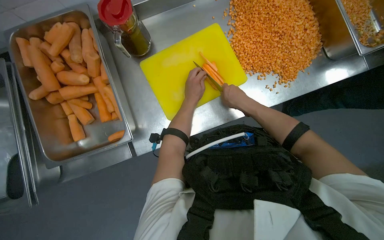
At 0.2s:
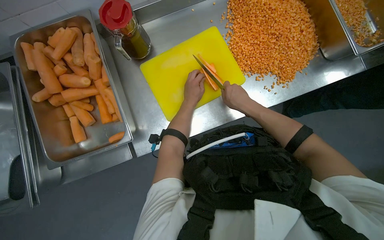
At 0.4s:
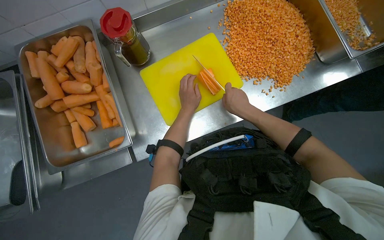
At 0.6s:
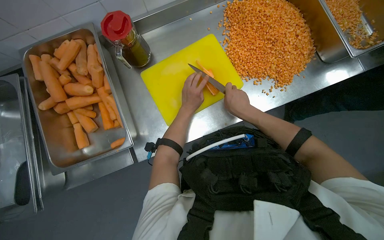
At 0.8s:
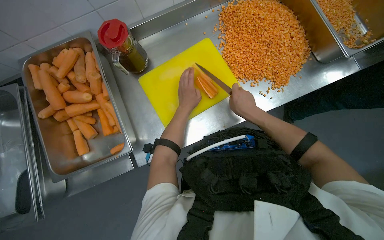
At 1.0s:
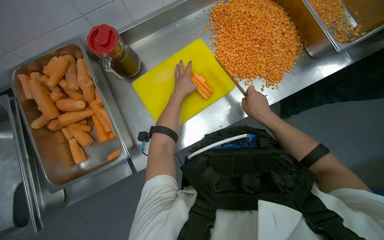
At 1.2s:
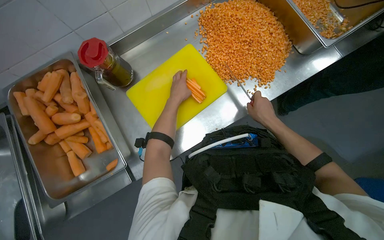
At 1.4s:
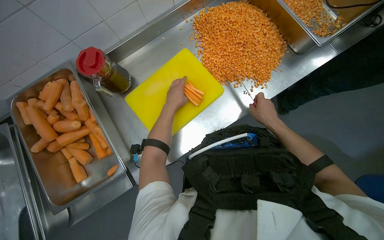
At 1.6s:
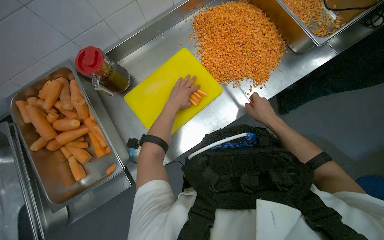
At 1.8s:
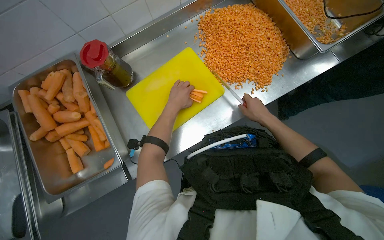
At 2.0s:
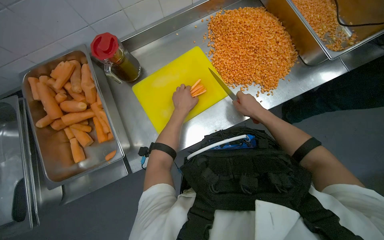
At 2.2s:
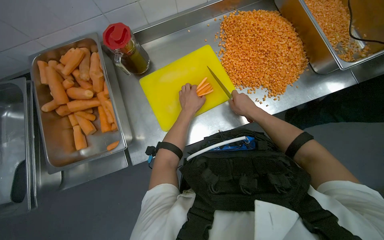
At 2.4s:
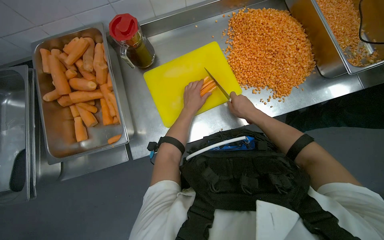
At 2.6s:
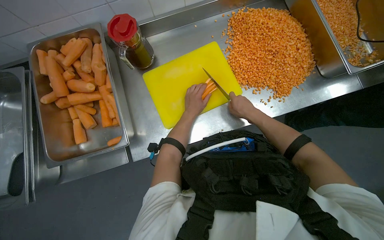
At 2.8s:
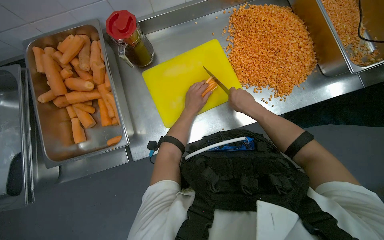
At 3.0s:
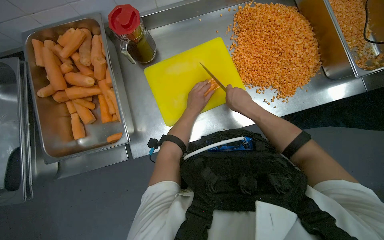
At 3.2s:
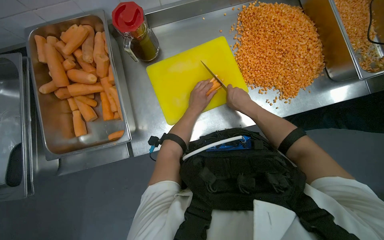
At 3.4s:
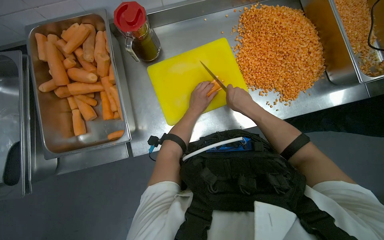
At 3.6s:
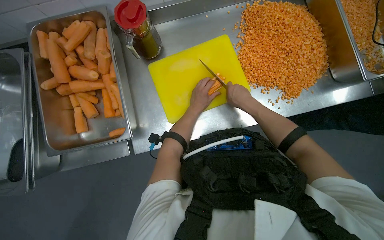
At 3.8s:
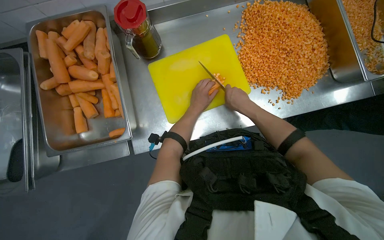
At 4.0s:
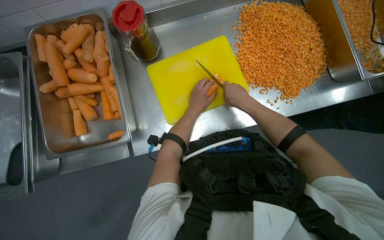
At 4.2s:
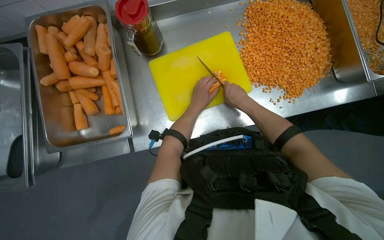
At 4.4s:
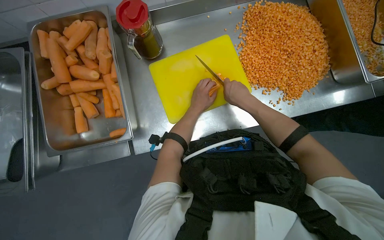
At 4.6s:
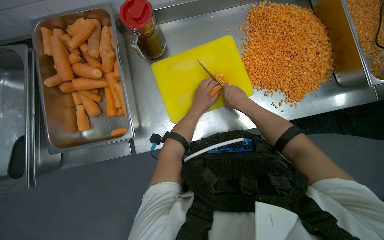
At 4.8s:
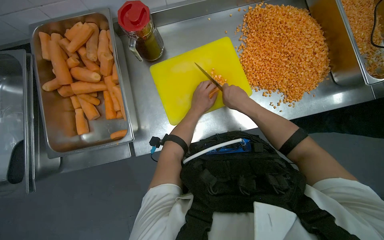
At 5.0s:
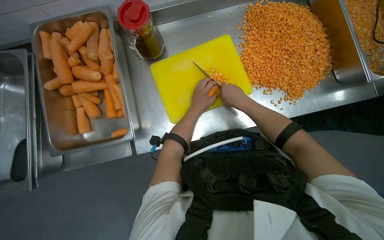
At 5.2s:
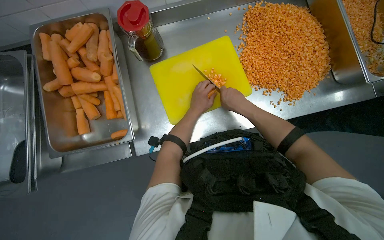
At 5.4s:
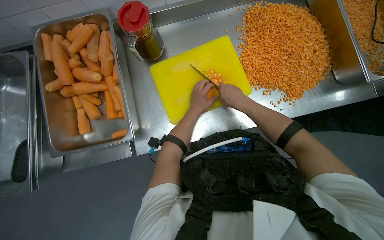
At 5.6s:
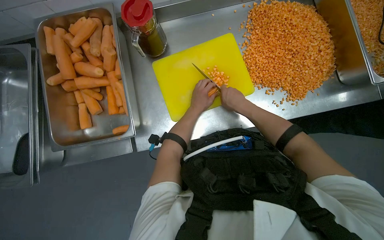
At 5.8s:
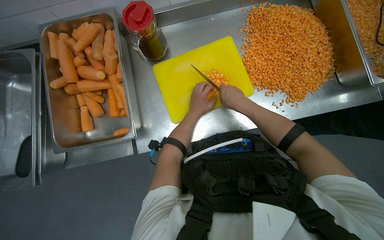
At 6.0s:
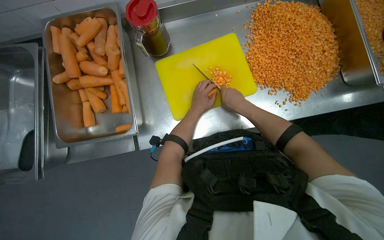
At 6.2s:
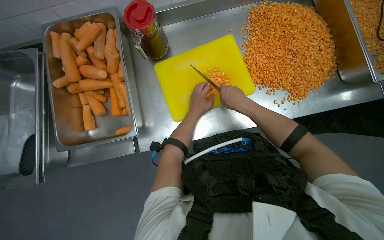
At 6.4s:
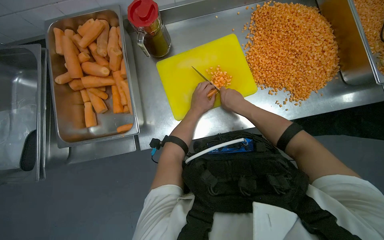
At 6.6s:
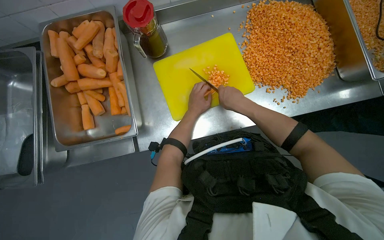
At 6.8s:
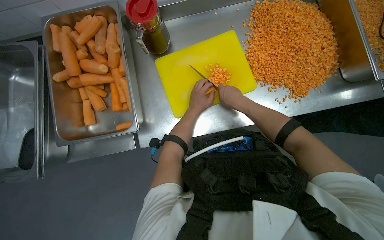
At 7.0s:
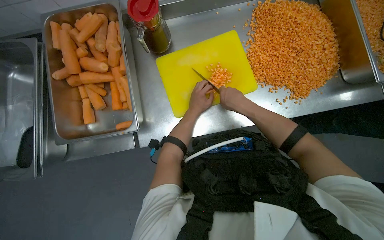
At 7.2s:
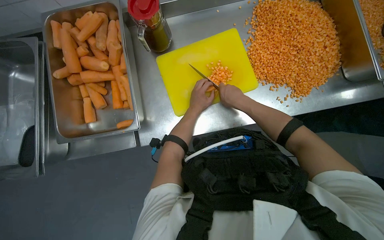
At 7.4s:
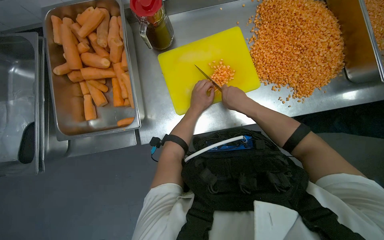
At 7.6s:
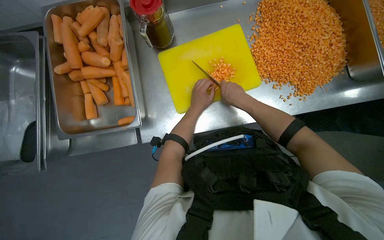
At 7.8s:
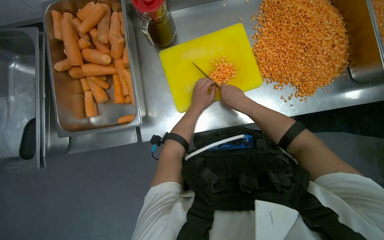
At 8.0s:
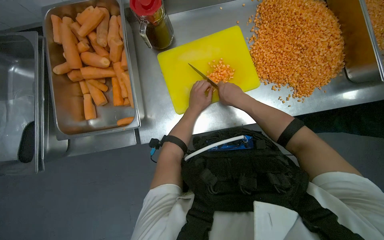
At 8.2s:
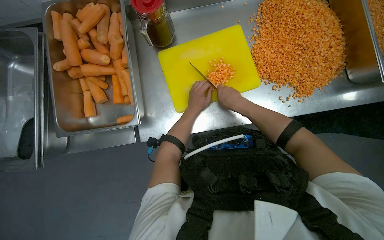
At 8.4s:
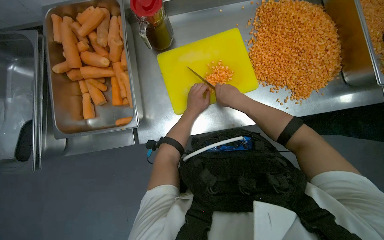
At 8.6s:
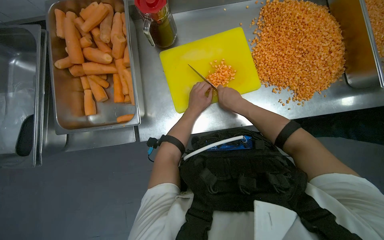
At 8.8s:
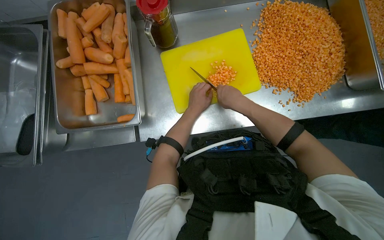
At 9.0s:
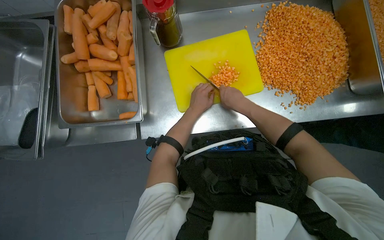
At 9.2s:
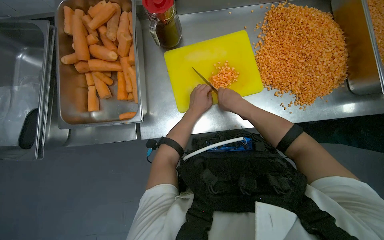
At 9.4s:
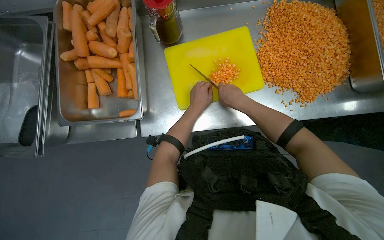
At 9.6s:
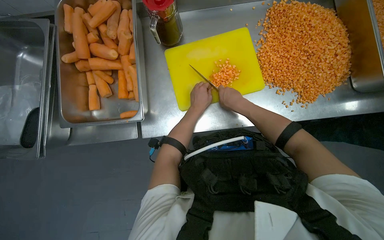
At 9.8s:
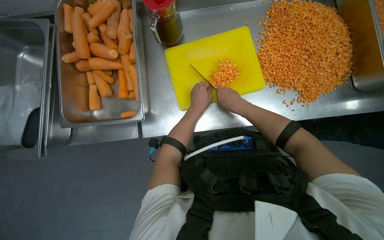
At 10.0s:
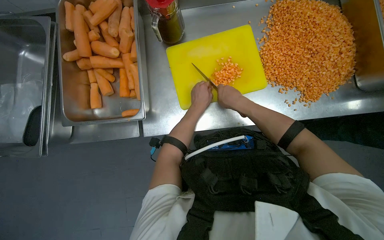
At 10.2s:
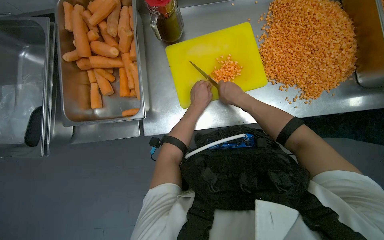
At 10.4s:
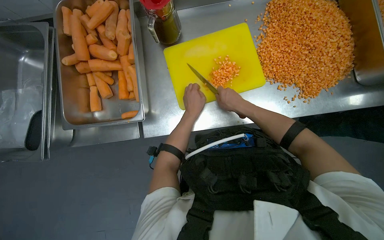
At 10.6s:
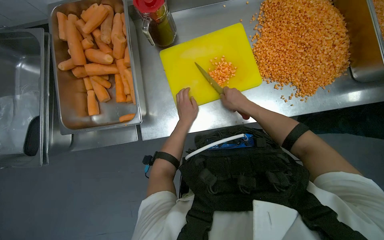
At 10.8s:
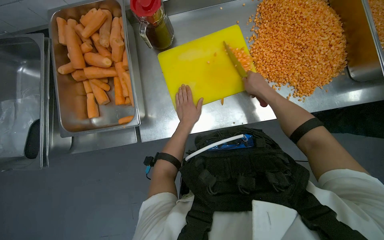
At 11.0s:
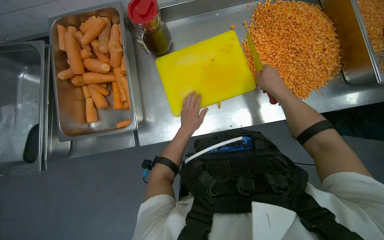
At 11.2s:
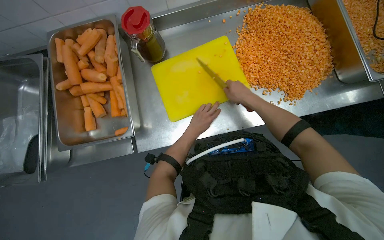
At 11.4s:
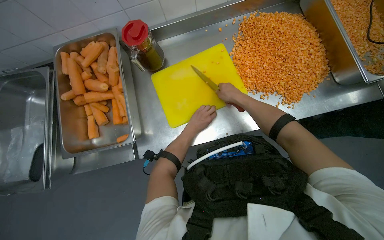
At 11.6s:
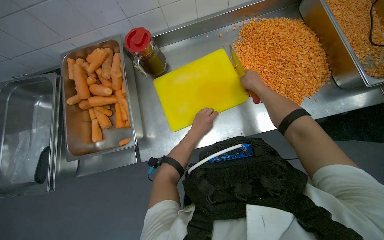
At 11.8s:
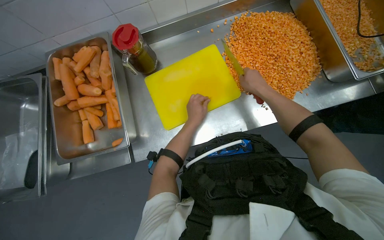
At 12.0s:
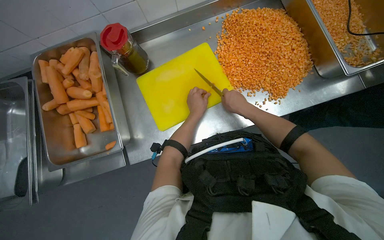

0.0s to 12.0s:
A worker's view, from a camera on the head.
Job: preparing food.
The whole recording: Dicing carrots on cutting board. The worker dices carrots on a yellow cutting board and scrapes them into a metal tray.
0.0s to 1.6s: The right hand travels to the right by some 20 cm.
1.6s to 3.0s: The right hand moves to the left, approximately 15 cm.
3.0s to 10.4s: The hands make small movements and keep their place.
10.4s to 12.0s: The right hand swings left and right, roughly 10 cm each way, with 2 reversals.

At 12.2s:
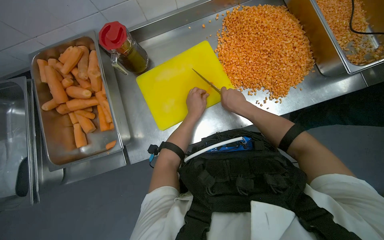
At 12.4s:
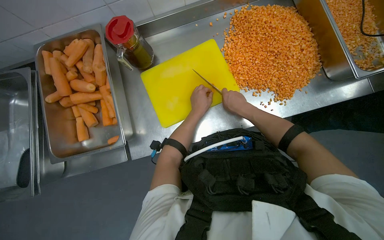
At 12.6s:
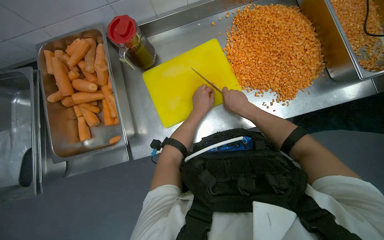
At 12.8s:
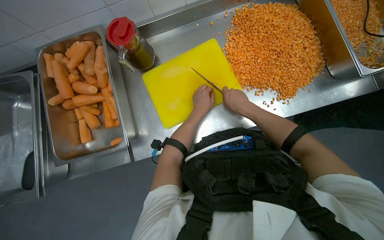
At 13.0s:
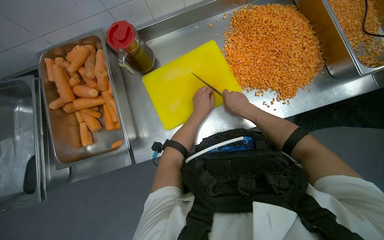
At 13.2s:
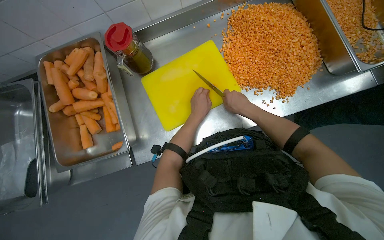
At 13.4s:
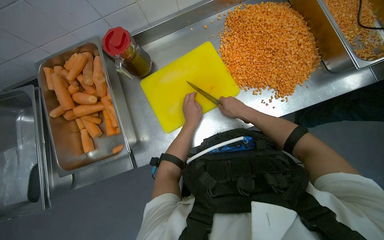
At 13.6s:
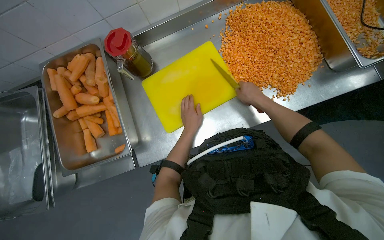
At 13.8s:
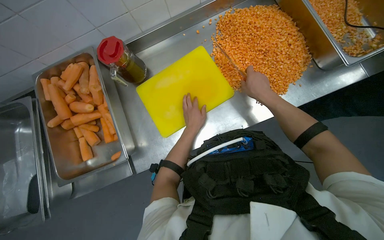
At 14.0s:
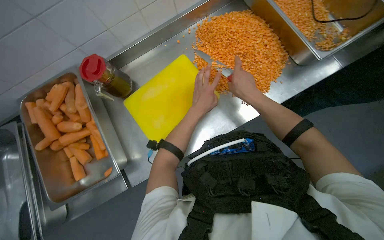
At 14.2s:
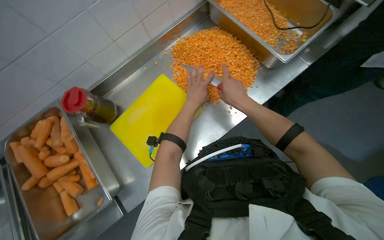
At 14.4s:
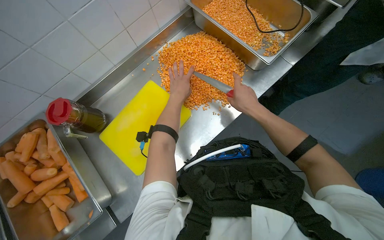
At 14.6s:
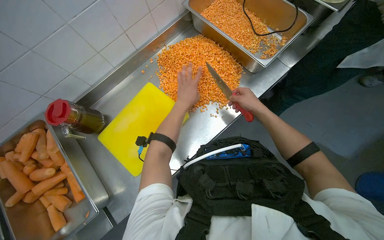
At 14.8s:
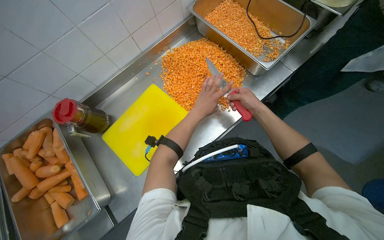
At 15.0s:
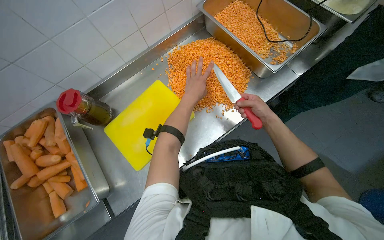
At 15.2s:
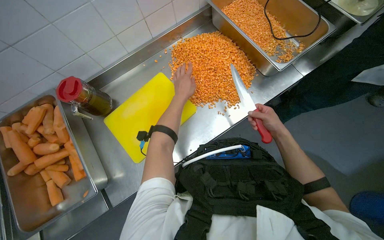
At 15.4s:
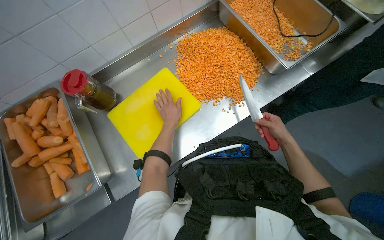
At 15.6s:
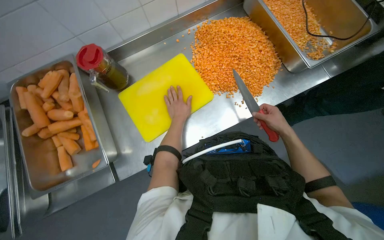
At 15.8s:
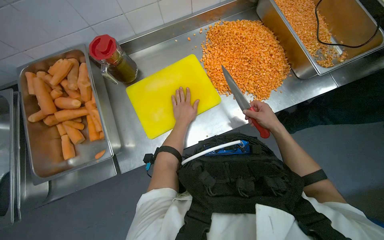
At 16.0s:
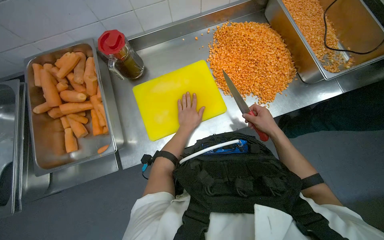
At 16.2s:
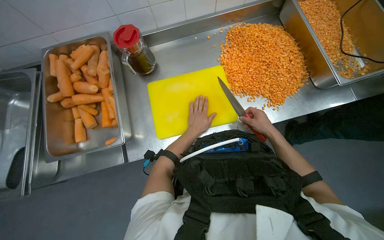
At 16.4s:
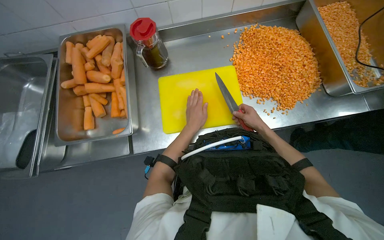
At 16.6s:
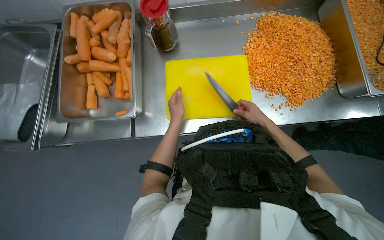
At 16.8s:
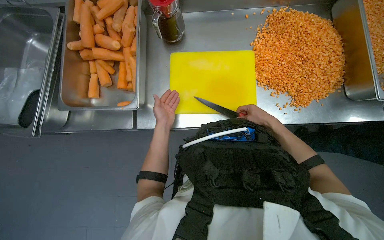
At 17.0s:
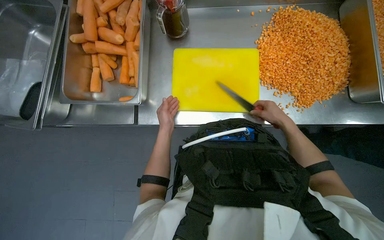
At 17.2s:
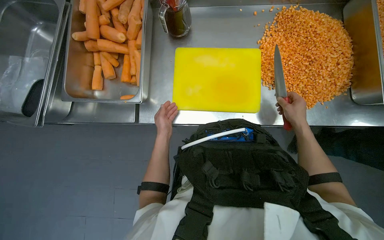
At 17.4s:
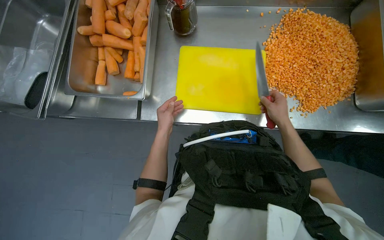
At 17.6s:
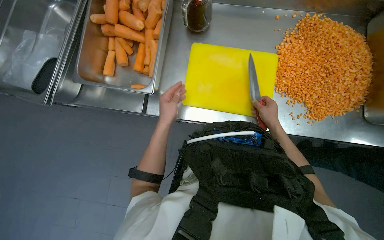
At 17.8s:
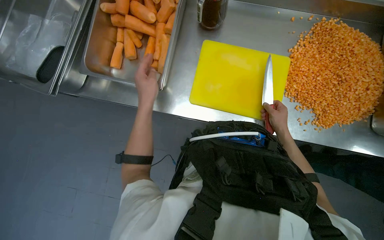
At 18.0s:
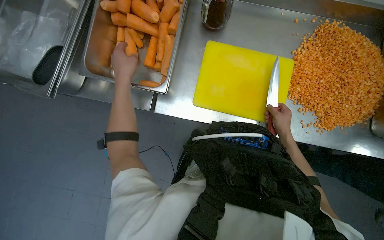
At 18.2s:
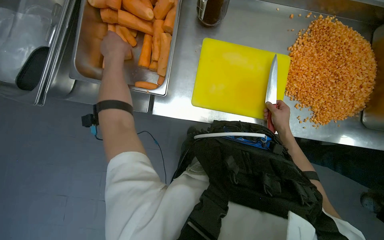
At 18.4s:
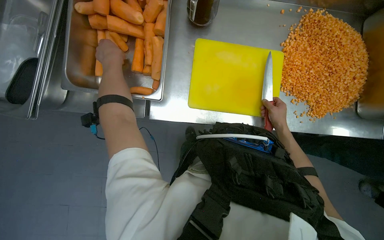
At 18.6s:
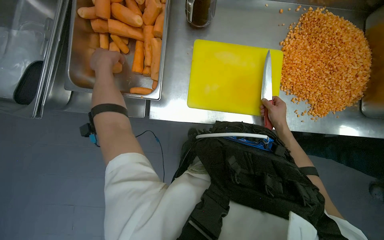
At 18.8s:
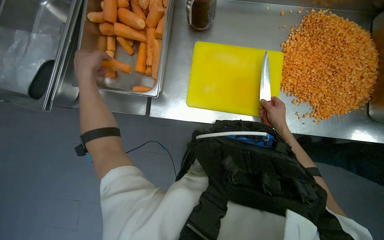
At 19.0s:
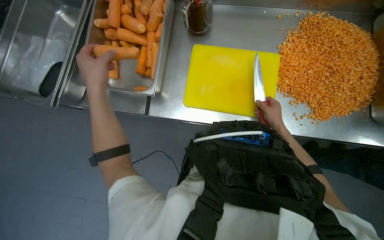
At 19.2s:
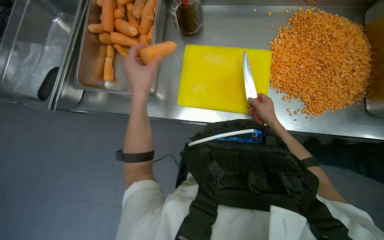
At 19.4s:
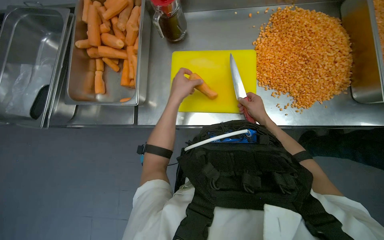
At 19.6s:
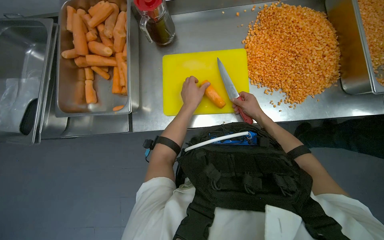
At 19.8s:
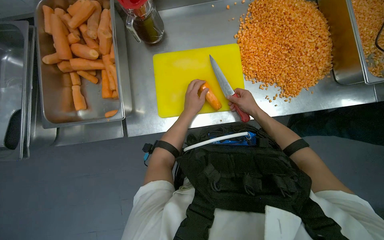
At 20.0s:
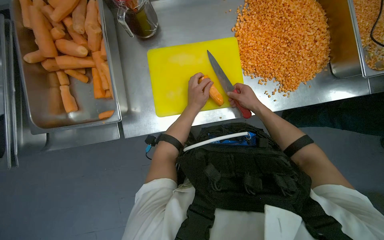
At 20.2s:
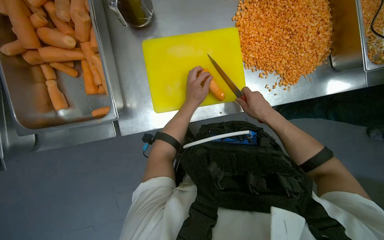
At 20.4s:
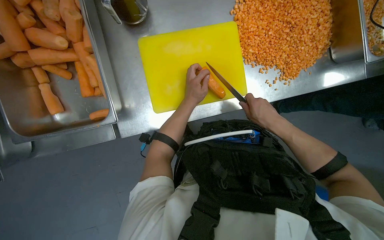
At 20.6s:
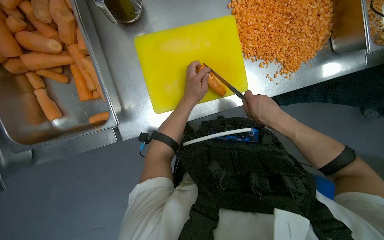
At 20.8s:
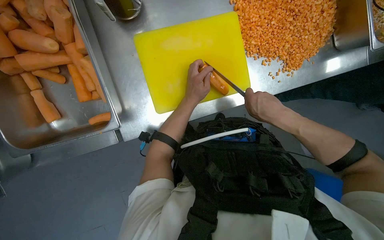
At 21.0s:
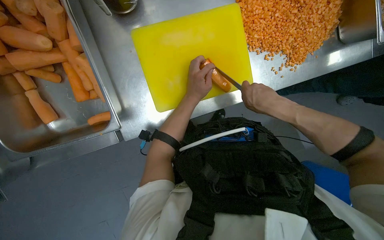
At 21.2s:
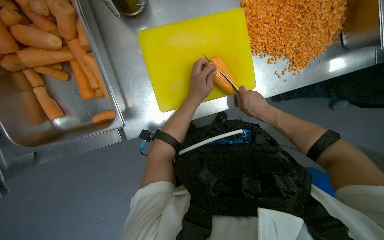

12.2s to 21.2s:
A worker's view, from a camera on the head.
Job: preparing food.
The whole recording: Dicing carrots on cutting board. The worker dices carrots on a yellow cutting board and scrapes them into a metal tray.
12.2s to 13.8s: The right hand heads to the right, covering some 10 cm.
13.8s to 15.2s: The left hand goes some 25 cm up the picture; the right hand goes some 25 cm to the right.
15.2s to 16.6s: Everything in view rotates some 30 degrees clockwise. The left hand heads down the picture, covering some 25 cm. Meanwhile the right hand goes some 10 cm farther from the camera.
16.6s to 18.2s: The left hand travels to the left by approximately 30 cm.
18.2s to 19.8s: The left hand shifts about 40 cm to the right.
19.8s to 21.2s: The view tips downward by approximately 15 degrees.
